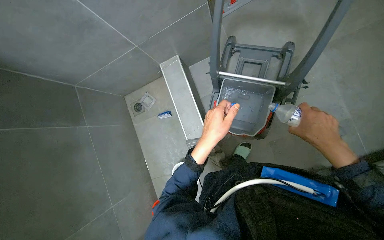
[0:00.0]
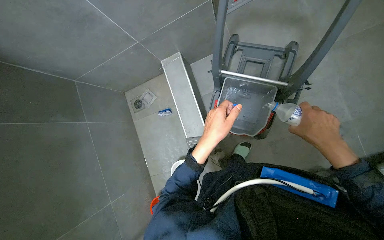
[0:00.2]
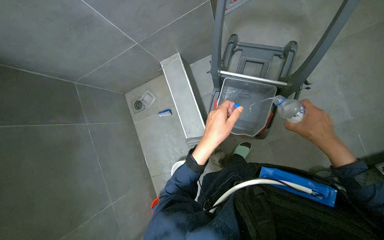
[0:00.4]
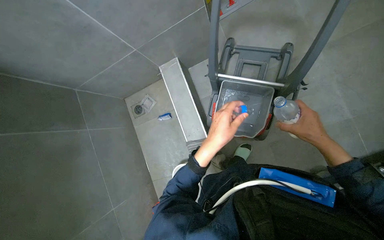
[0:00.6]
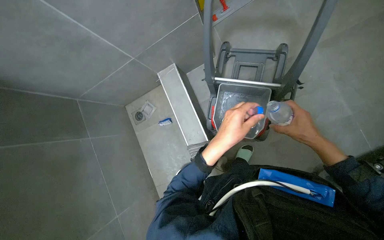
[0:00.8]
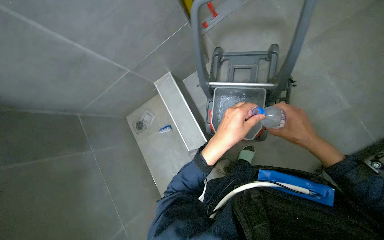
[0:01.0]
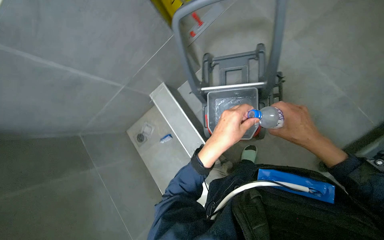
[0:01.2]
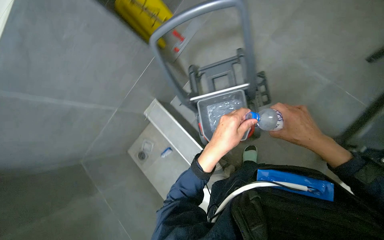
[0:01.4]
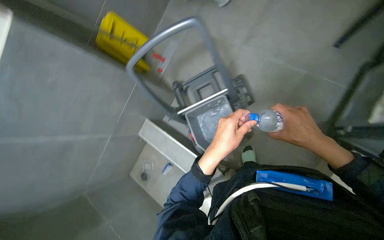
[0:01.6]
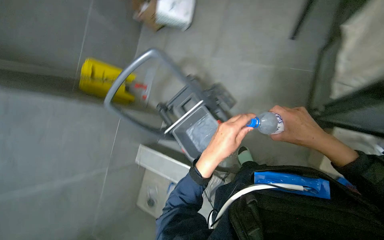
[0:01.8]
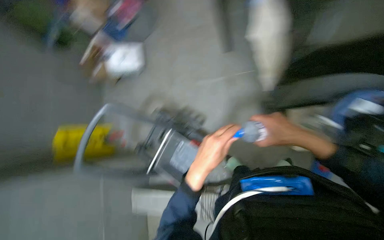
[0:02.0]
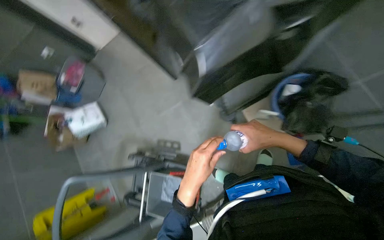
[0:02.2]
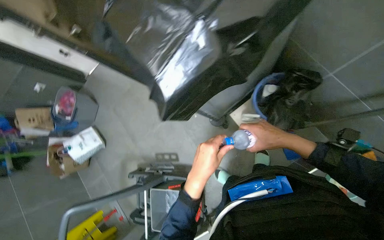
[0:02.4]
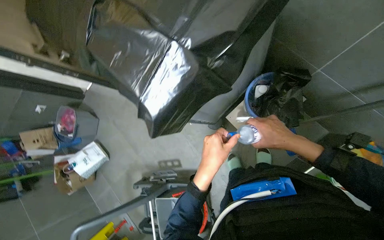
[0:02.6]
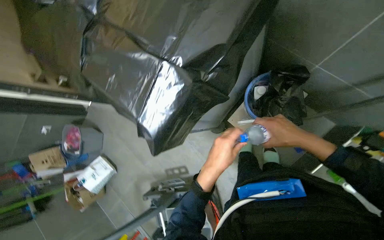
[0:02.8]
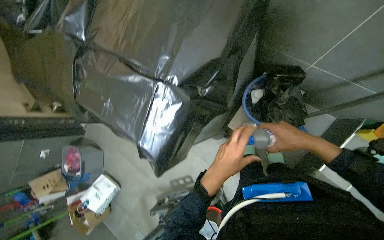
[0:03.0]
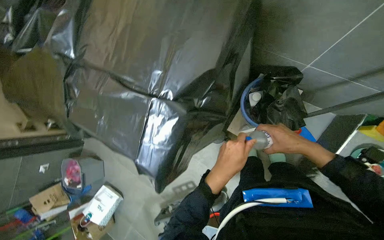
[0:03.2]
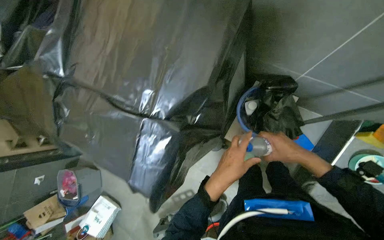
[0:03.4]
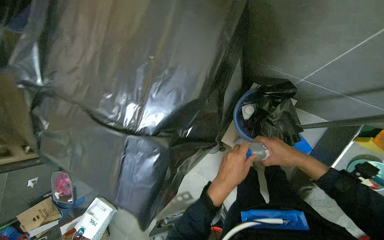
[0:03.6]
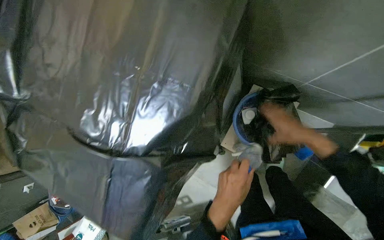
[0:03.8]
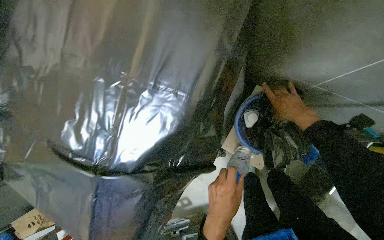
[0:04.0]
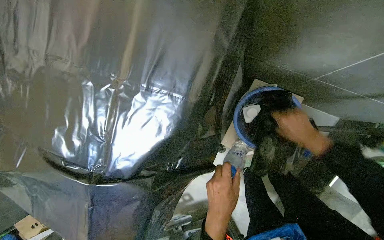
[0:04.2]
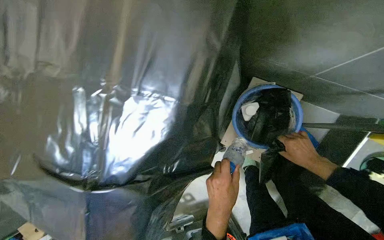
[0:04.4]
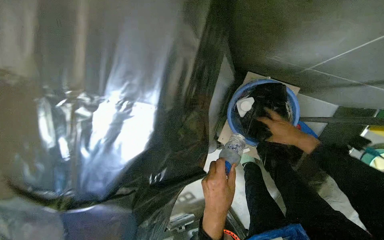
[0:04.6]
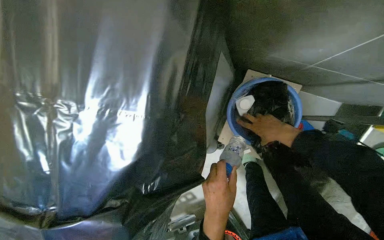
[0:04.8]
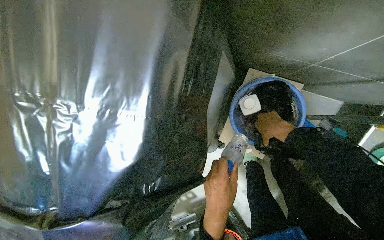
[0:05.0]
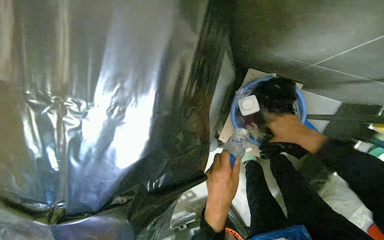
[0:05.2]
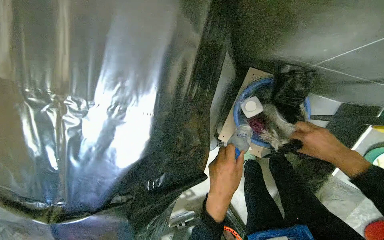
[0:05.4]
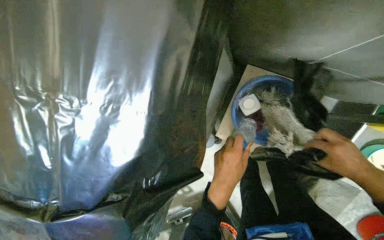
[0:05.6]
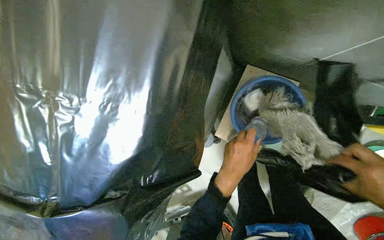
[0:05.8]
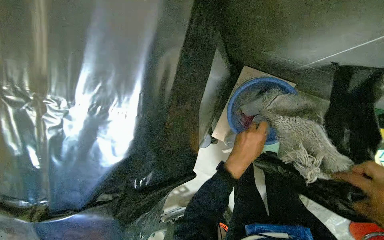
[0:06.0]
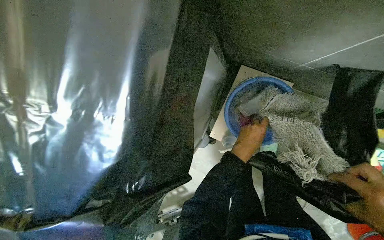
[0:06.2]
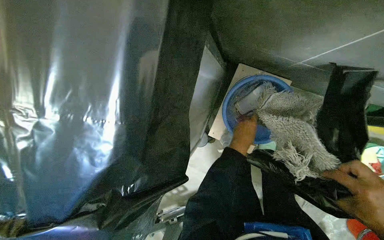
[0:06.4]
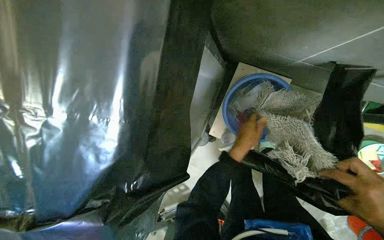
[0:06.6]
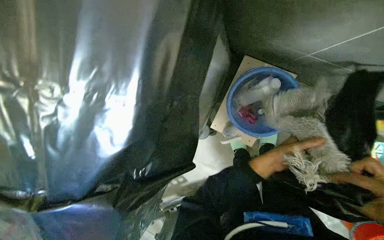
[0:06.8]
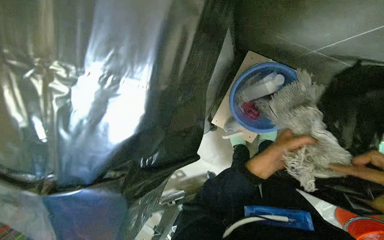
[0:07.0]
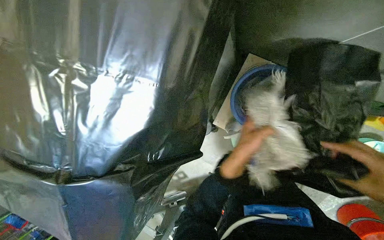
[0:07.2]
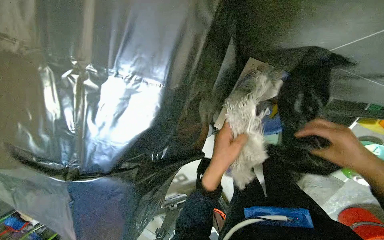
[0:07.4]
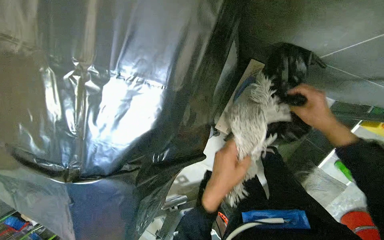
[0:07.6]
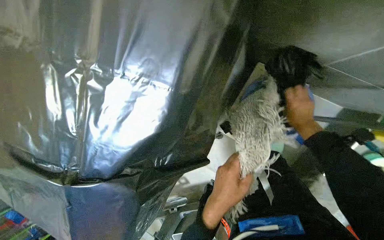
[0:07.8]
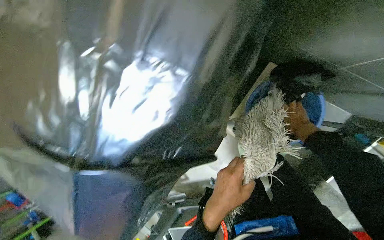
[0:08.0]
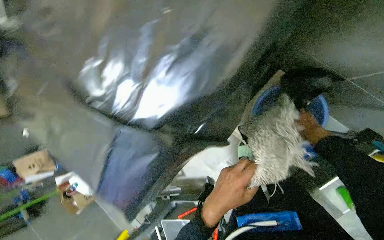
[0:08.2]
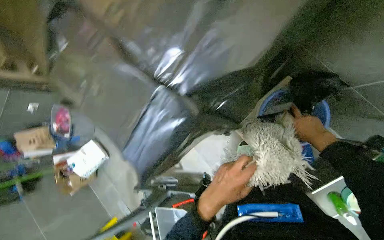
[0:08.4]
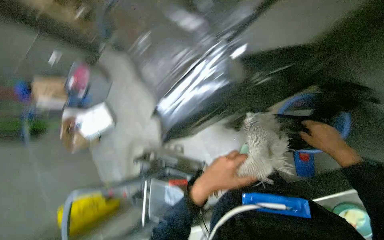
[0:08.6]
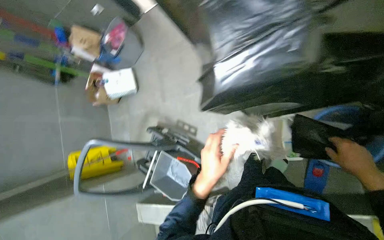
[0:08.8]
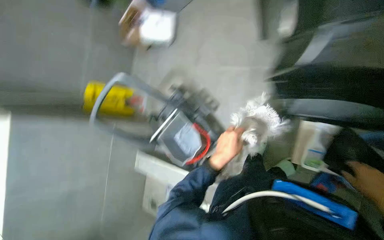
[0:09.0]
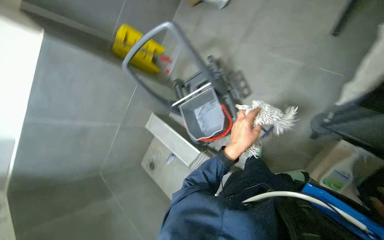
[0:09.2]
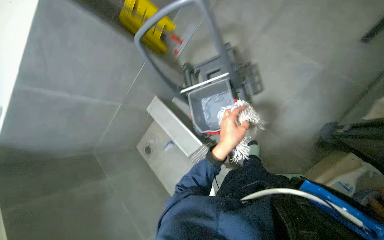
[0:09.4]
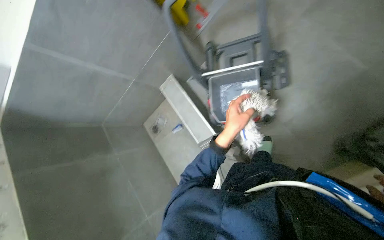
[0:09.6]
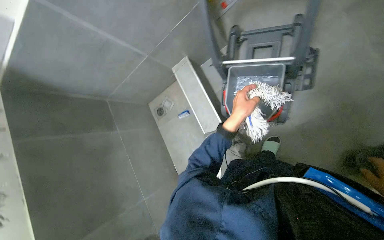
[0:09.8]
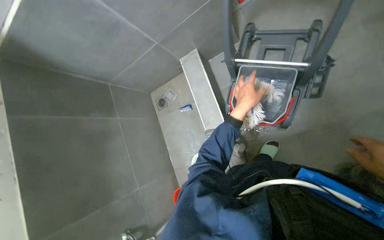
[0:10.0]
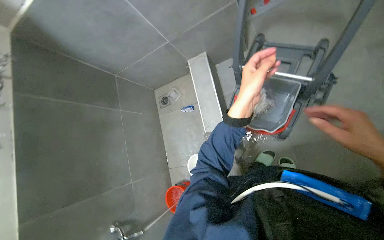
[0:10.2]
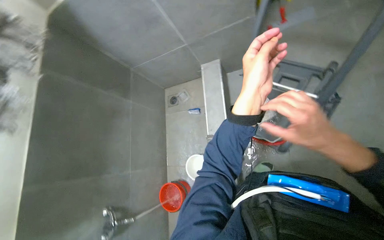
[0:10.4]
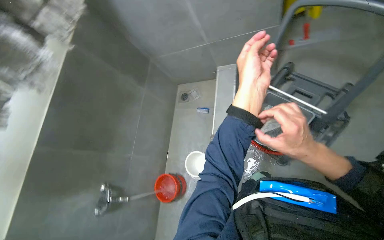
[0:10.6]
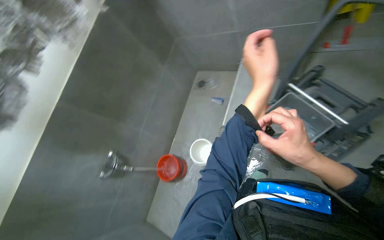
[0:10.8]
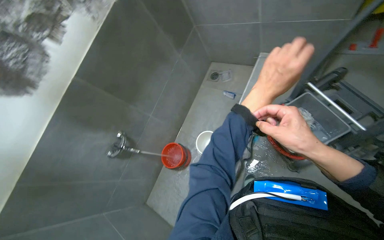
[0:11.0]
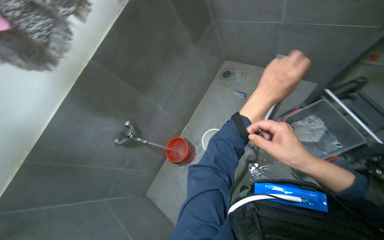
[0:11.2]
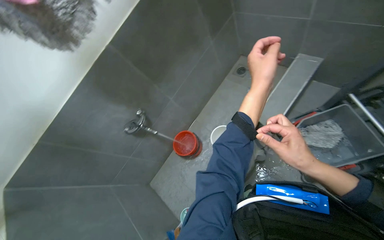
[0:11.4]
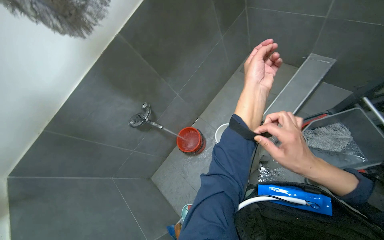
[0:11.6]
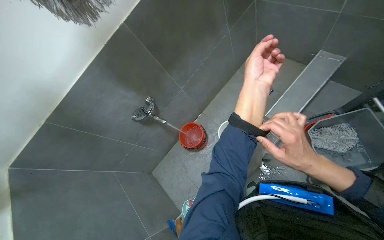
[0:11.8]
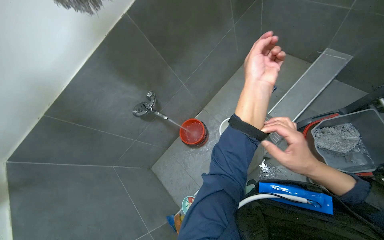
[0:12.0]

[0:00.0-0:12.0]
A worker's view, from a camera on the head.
Job: preparing cleaning supplies.
The whole recording: Preparing cleaning equipment and solutions. The worker prepares the mop, fills buckets with water, adds cleaning liquid, and wrings cloths.
0:00.0 to 0:01.6: Everything in view rotates approximately 35 degrees counterclockwise.
0:01.6 to 0:03.0: The view tilts some 20 degrees upward. The scene rotates counterclockwise by approximately 70 degrees.
0:04.4 to 0:06.0: The left hand heads up the picture and to the right, covering about 15 cm.
0:06.0 to 0:07.6: The left hand heads down the picture, covering roughly 10 cm, and reaches roughly 15 cm to the right, then returns.
0:07.6 to 0:09.0: The camera pitches downward, by roughly 20 degrees. The scene turns approximately 70 degrees clockwise in the picture.
0:09.0 to 0:10.4: The camera pitches downward, by roughly 25 degrees. Everything in view rotates roughly 65 degrees clockwise.
0:10.4 to 0:12.0: The wearer looks about 45 degrees further to the left. The view tips downward by some 15 degrees.

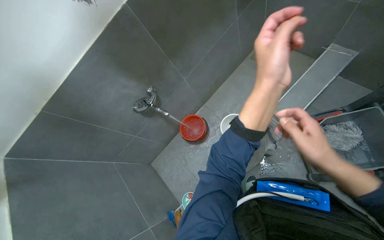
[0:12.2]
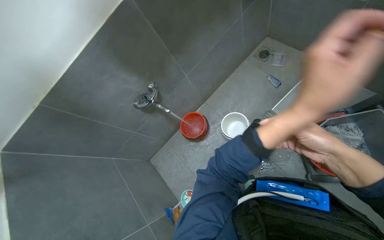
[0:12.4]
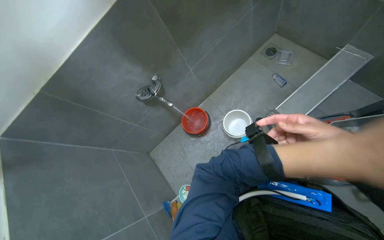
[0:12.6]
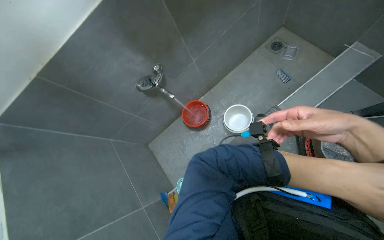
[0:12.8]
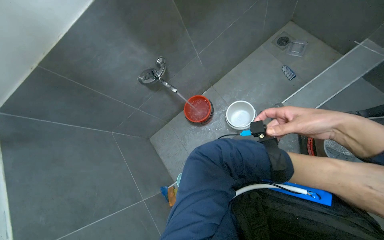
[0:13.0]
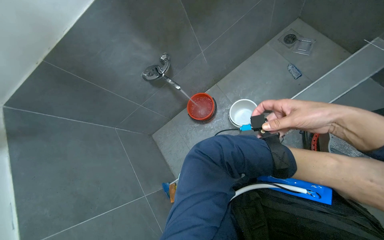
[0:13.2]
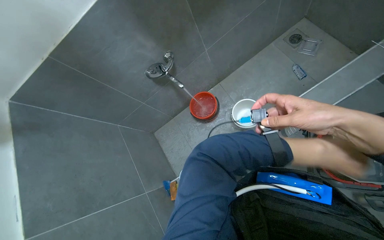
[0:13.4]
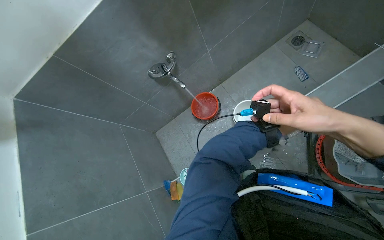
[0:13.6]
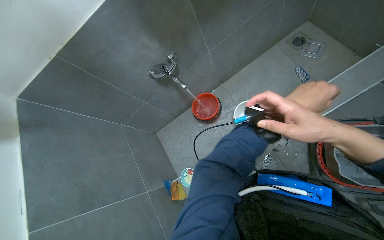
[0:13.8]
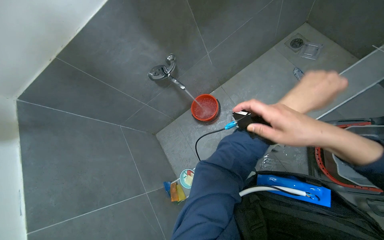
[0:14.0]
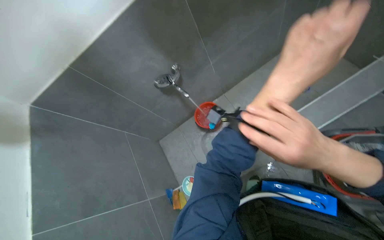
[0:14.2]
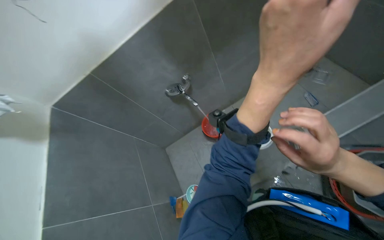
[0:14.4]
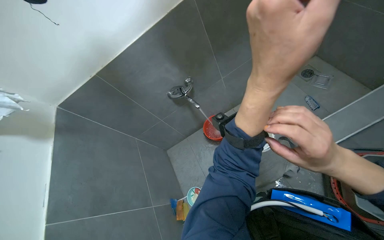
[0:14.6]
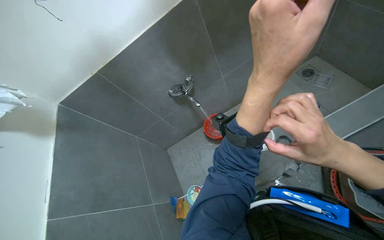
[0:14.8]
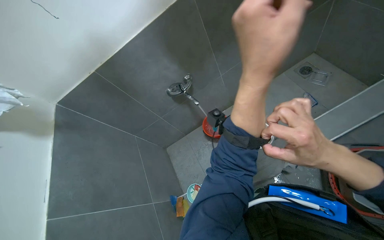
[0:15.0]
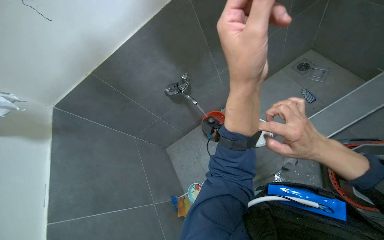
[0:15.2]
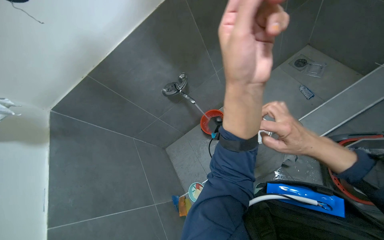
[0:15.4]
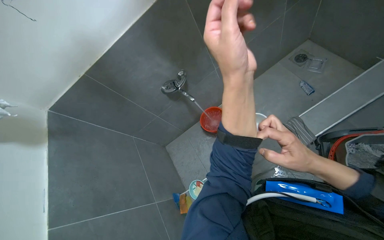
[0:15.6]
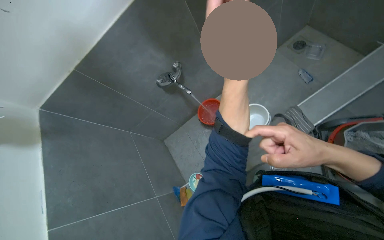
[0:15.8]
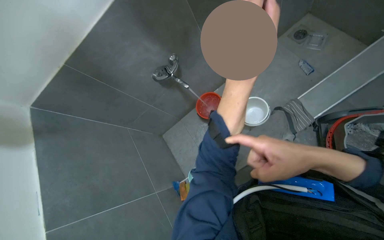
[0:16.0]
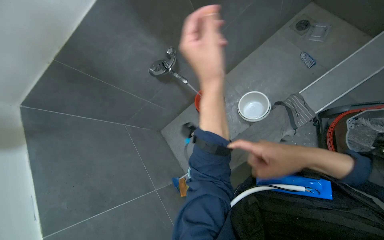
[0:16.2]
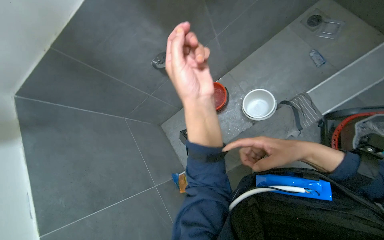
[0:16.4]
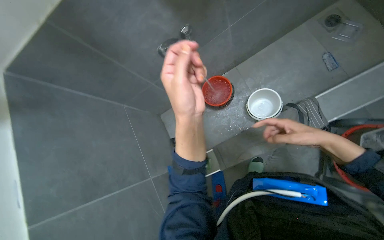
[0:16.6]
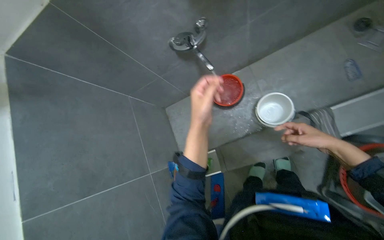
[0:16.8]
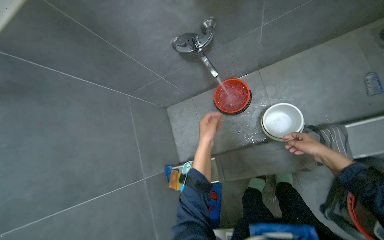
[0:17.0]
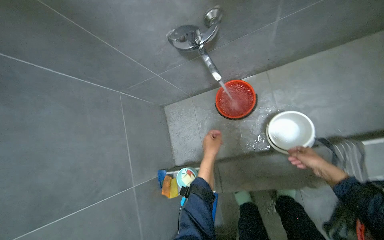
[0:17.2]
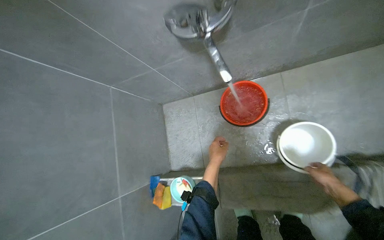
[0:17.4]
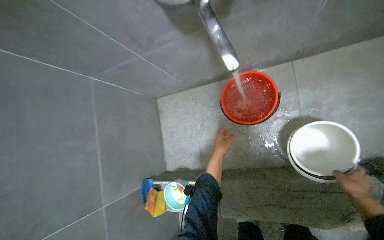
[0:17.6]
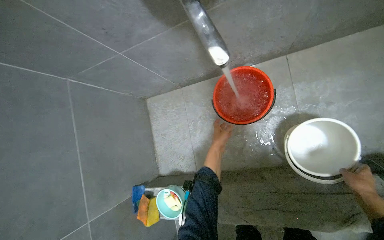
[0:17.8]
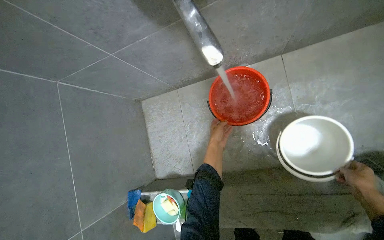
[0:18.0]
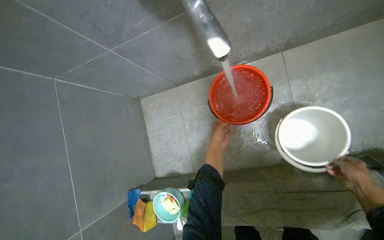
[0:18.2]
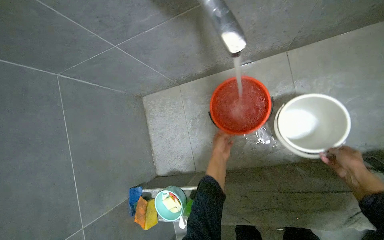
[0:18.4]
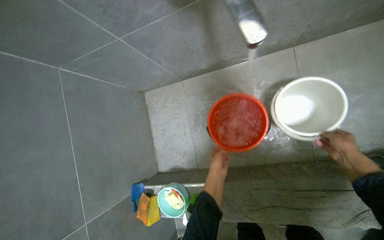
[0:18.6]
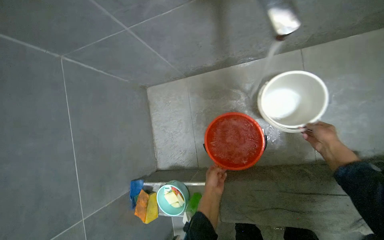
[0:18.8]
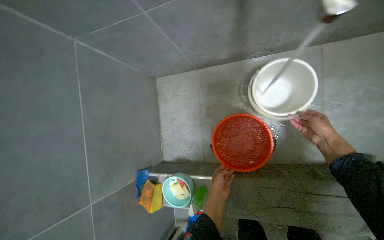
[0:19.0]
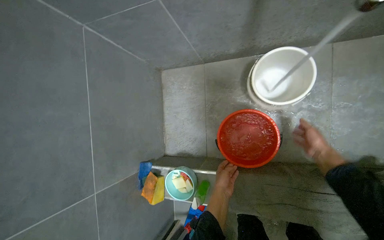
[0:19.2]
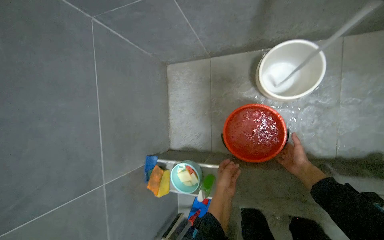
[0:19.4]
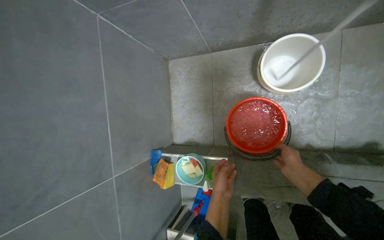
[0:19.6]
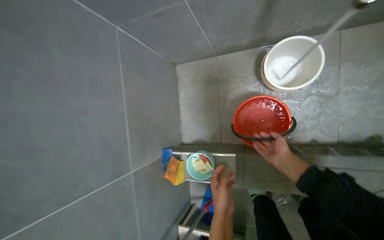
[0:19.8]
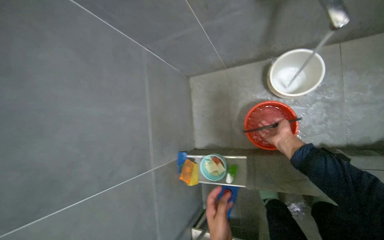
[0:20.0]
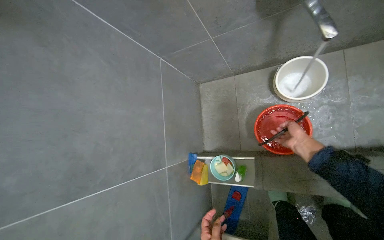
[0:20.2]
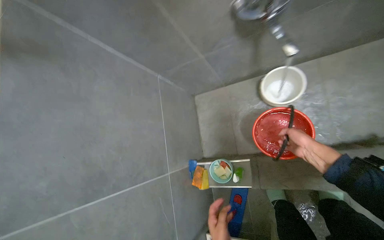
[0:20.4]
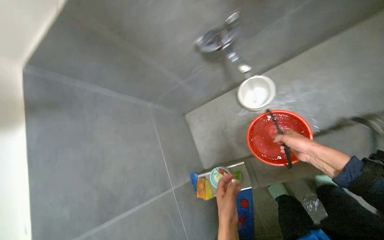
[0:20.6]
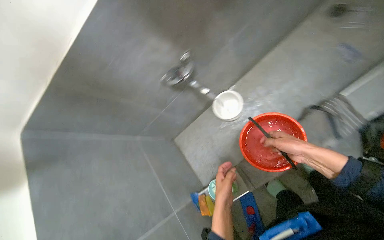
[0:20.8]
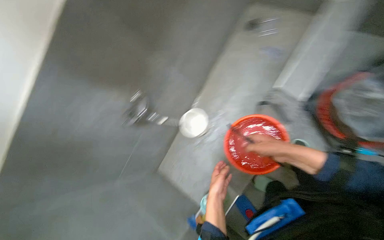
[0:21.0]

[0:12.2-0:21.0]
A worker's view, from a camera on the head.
Job: preparing cleaning supplies.
The whole recording: Preparing cleaning equipment and solutions. The worker prepares the mop, fills buckets with water, adds cleaning liquid, and wrings cloths.
0:12.2 to 0:13.6: The right hand is displaced up the picture by roughly 10 cm.
0:15.2 to 0:16.6: The wearer looks about 10 degrees further downward. The right hand shifts approximately 20 cm farther from the camera and to the right.
0:16.6 to 0:18.0: The camera travels approximately 50 cm.
0:18.0 to 0:19.6: The right hand goes approximately 35 cm to the left. Meanwhile the left hand is displaced down the picture and nearer to the camera by roughly 35 cm.
0:19.6 to 0:21.0: The camera is carried about 50 cm. The camera pitches upward, by roughly 35 degrees. Everything in view rotates about 50 degrees counterclockwise.
